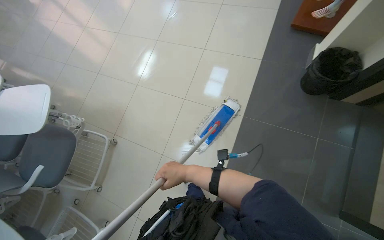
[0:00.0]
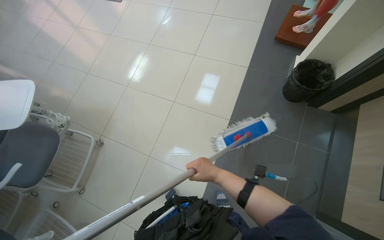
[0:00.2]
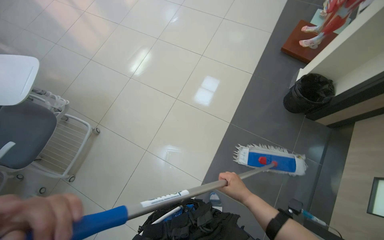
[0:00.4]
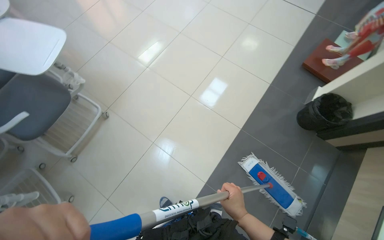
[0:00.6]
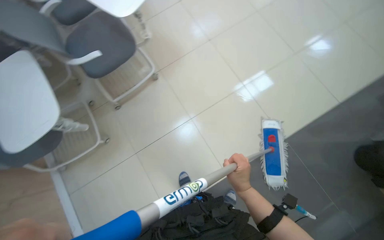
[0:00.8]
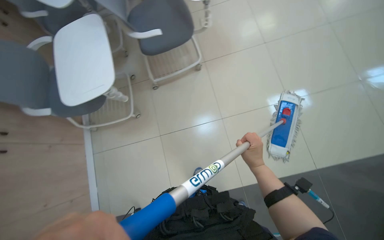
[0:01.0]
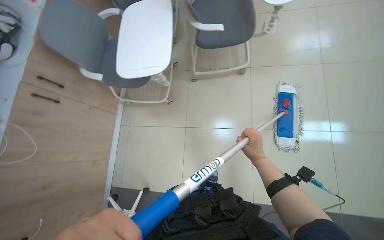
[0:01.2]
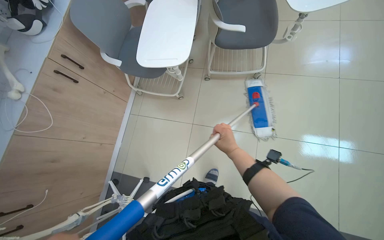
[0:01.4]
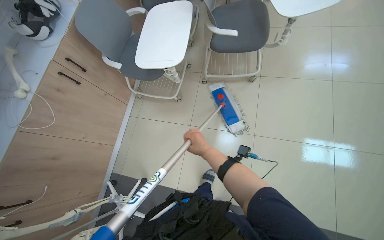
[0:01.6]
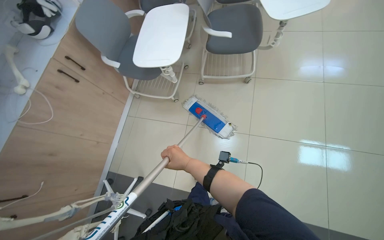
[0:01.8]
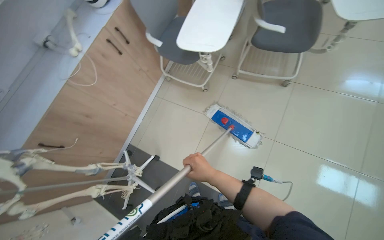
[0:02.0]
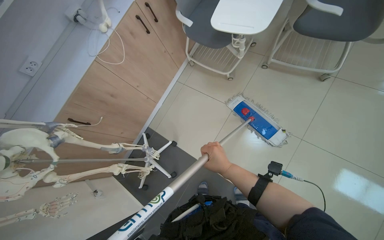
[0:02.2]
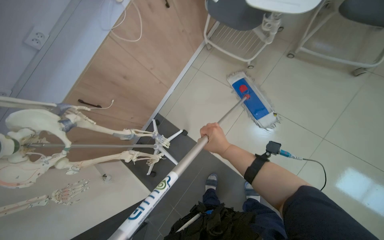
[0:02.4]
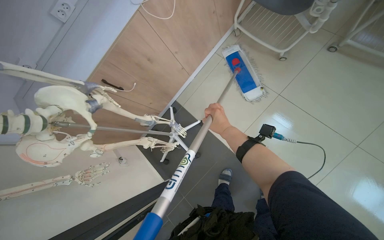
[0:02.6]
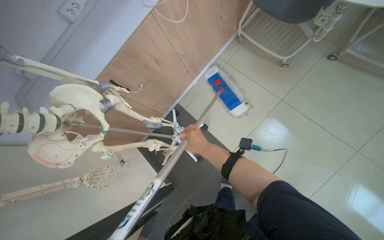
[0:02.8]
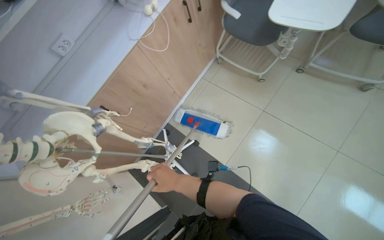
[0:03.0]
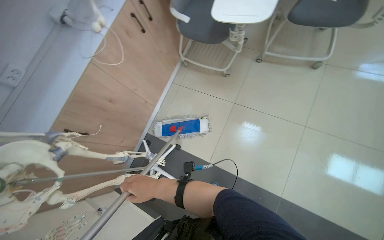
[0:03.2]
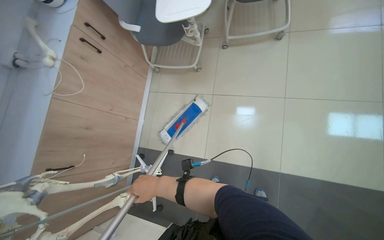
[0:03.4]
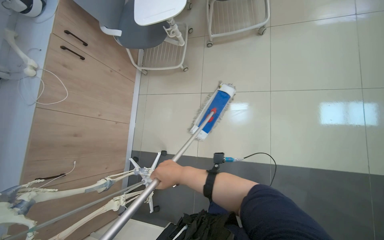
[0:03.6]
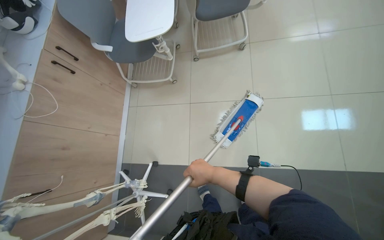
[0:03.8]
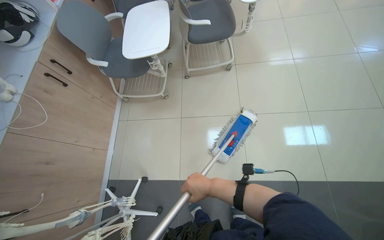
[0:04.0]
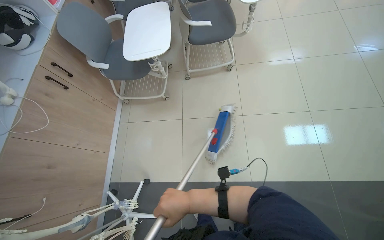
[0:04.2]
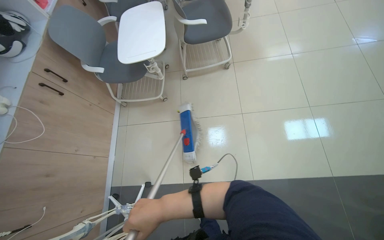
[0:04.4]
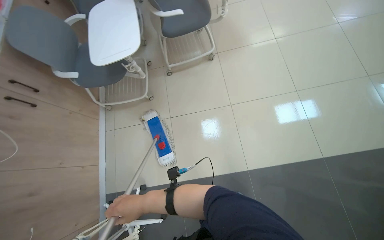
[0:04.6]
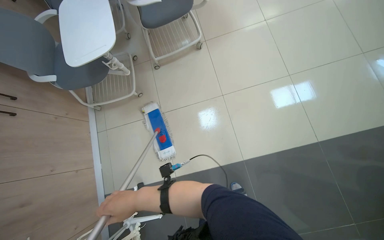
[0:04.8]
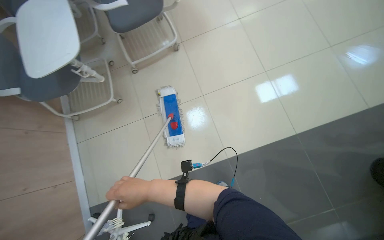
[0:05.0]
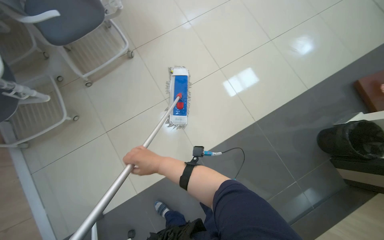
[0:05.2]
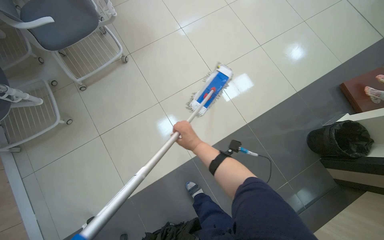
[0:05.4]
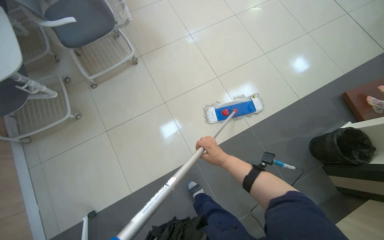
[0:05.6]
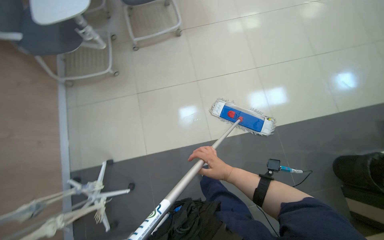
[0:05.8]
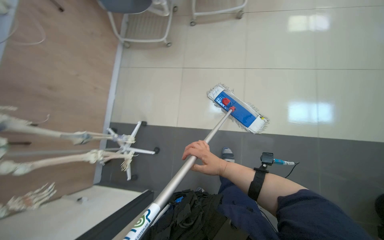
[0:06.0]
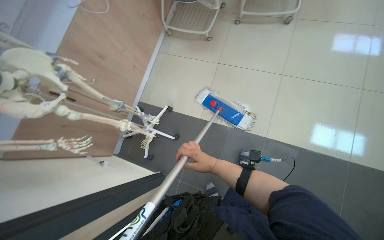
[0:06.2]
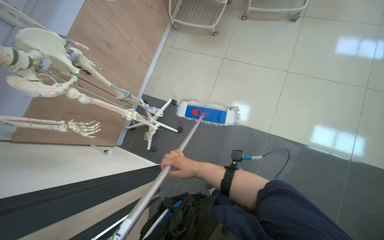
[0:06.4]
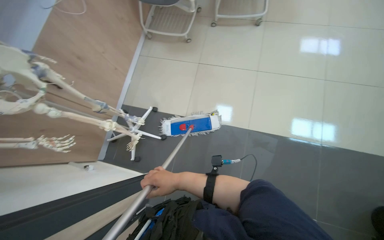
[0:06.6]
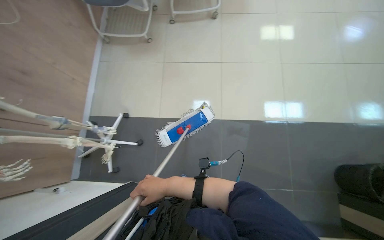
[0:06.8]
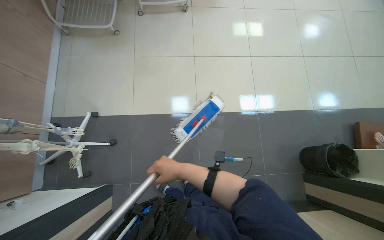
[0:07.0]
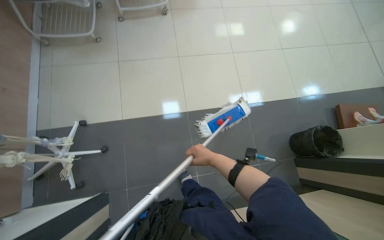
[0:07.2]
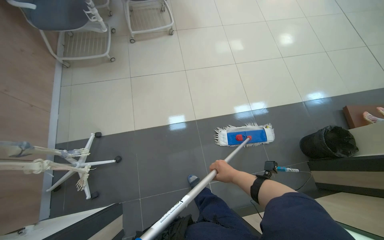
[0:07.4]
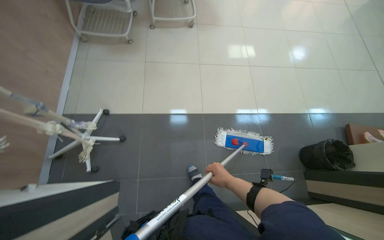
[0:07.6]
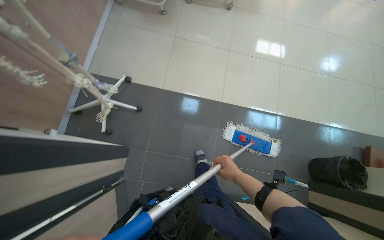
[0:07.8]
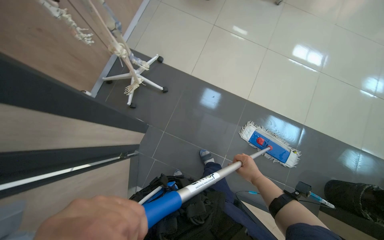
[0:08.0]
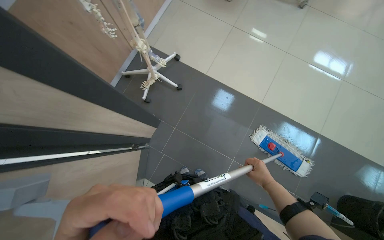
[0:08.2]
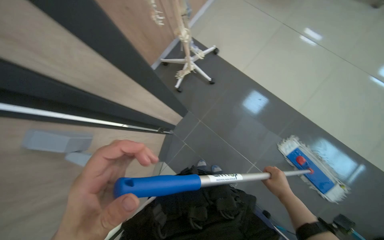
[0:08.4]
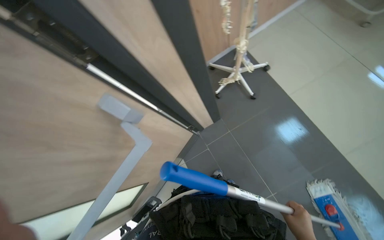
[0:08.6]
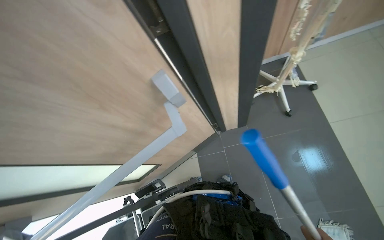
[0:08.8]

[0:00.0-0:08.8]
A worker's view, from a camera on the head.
Job: mopping floor.
The whole recording: Mopping the floor. The worker mops the tiled floor, periodically wringing the mop and opening/closing doors to access new areas.
0:00.0 to 0:01.4: The camera is carried some 60 cm. The head turns to the left by approximately 80 degrees.
0:01.4 to 0:03.0: The wearer moves to the left, approximately 40 cm. The wearer's head swings about 25 degrees to the left.
0:03.0 to 0:04.4: The head turns to the right by roughly 40 degrees. The wearer looks roughly 10 degrees further upward.
0:04.4 to 0:05.8: The right hand travels to the right by some 50 cm.
0:05.8 to 0:07.4: The camera travels approximately 40 cm.
0:07.4 to 0:08.8: The camera travels about 40 cm. The head turns to the left by about 95 degrees.

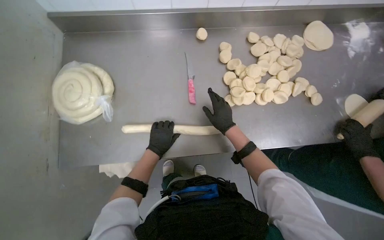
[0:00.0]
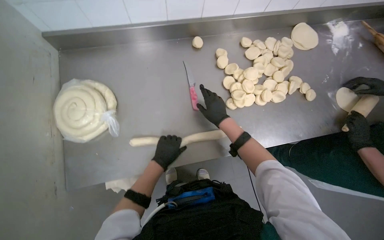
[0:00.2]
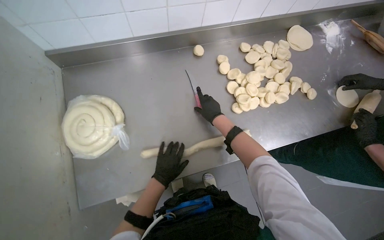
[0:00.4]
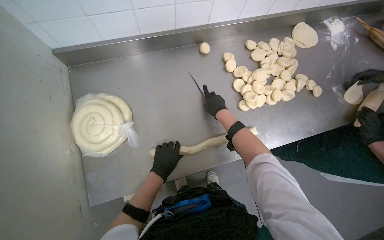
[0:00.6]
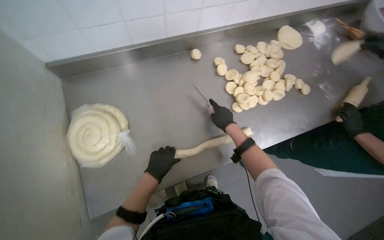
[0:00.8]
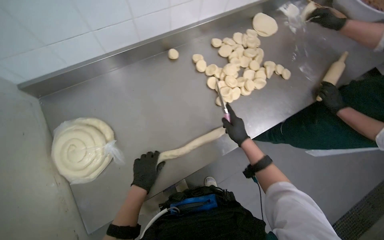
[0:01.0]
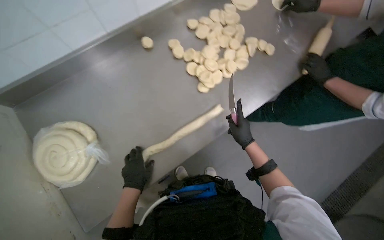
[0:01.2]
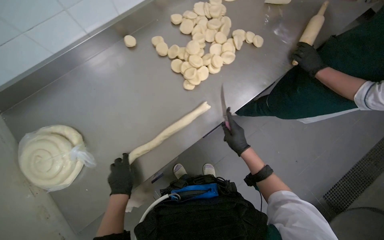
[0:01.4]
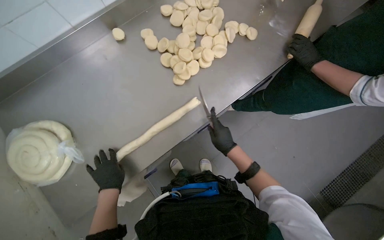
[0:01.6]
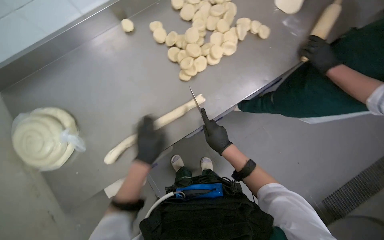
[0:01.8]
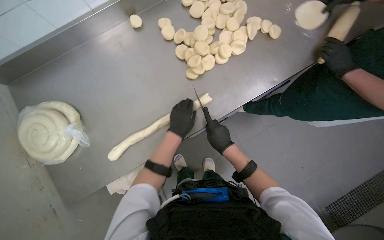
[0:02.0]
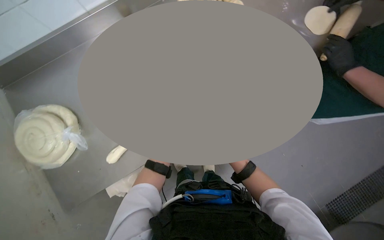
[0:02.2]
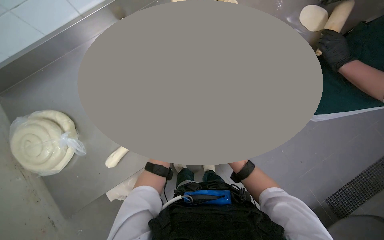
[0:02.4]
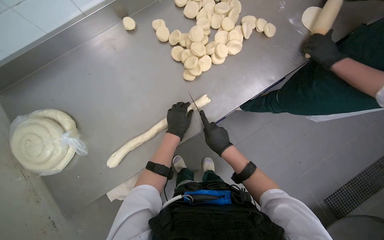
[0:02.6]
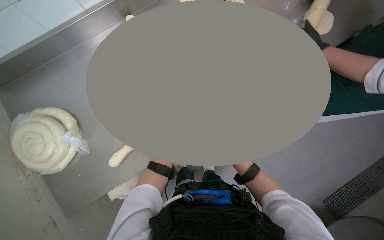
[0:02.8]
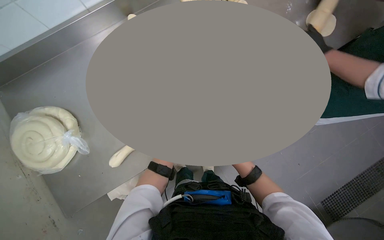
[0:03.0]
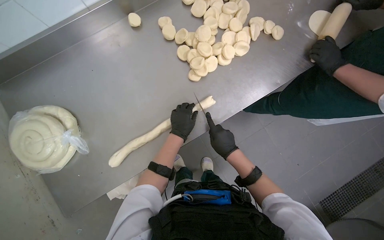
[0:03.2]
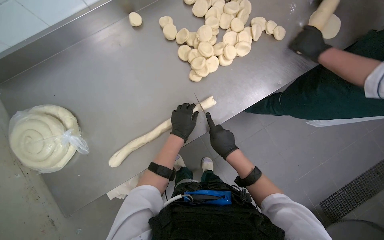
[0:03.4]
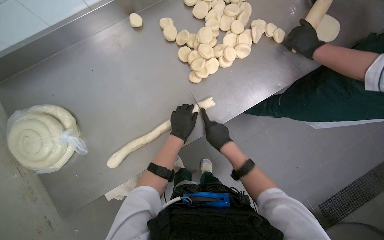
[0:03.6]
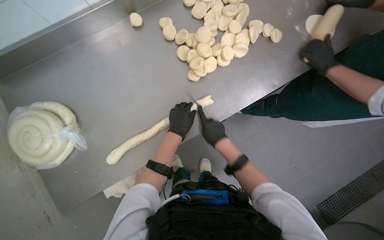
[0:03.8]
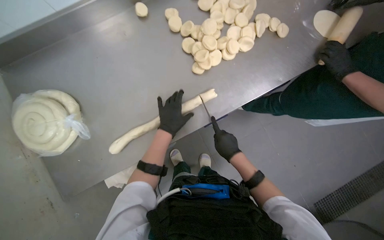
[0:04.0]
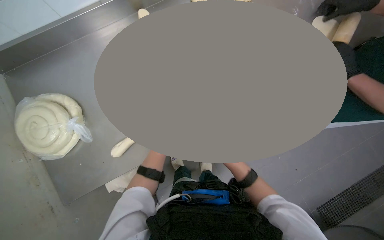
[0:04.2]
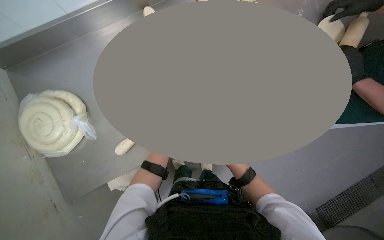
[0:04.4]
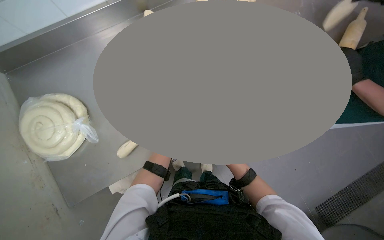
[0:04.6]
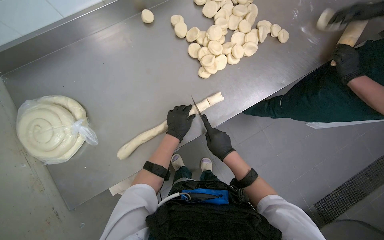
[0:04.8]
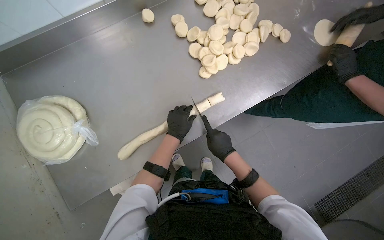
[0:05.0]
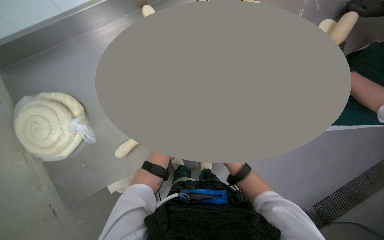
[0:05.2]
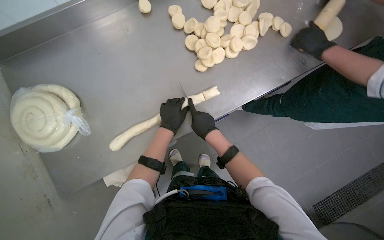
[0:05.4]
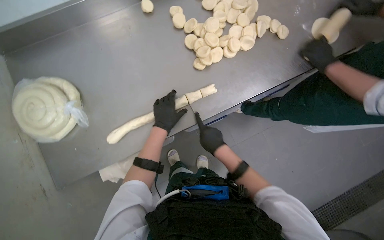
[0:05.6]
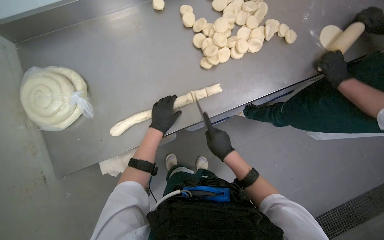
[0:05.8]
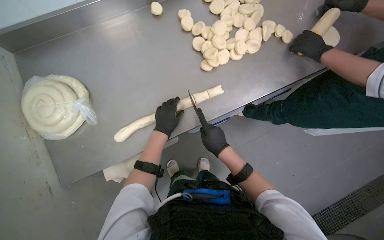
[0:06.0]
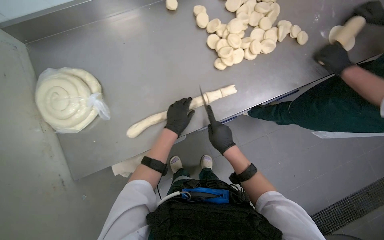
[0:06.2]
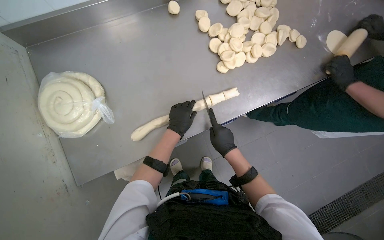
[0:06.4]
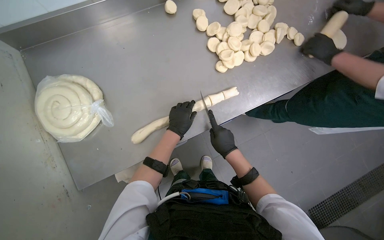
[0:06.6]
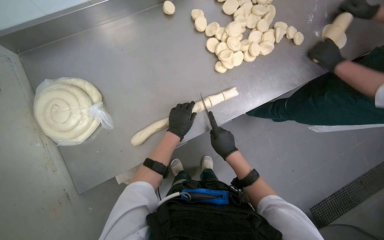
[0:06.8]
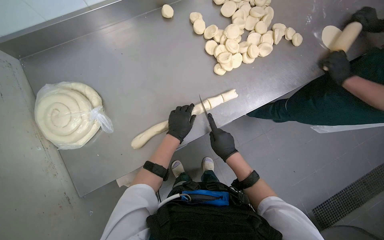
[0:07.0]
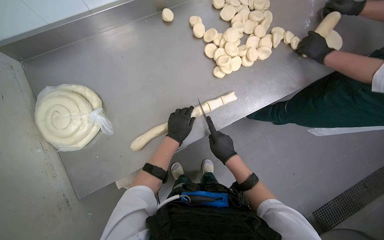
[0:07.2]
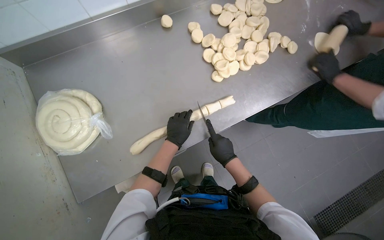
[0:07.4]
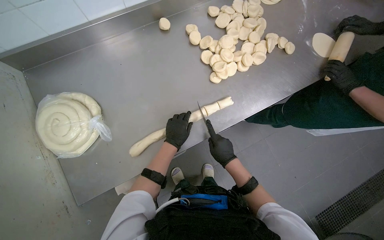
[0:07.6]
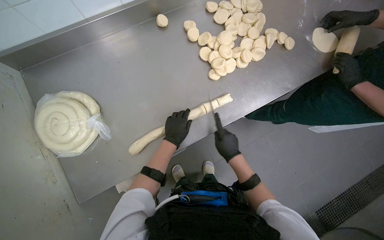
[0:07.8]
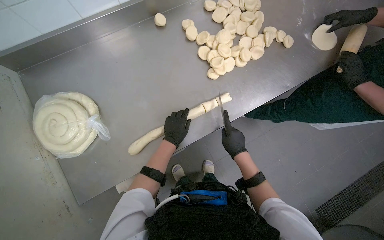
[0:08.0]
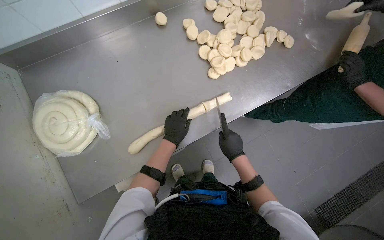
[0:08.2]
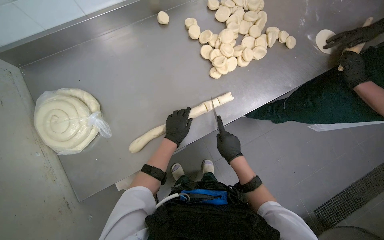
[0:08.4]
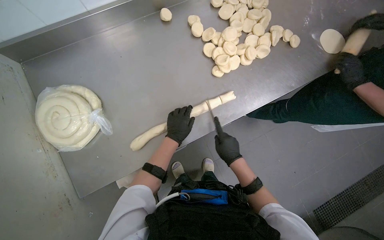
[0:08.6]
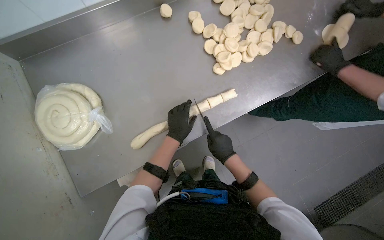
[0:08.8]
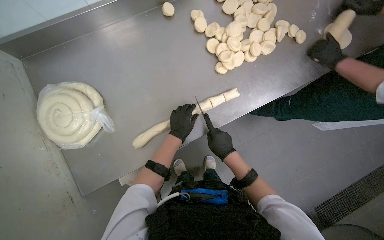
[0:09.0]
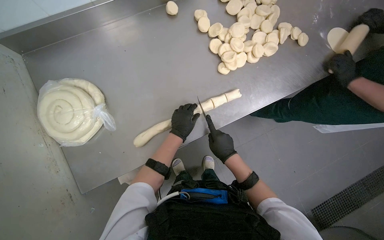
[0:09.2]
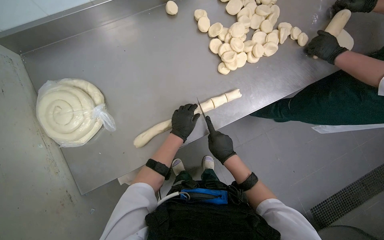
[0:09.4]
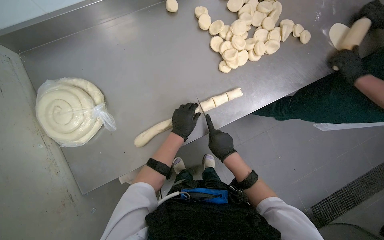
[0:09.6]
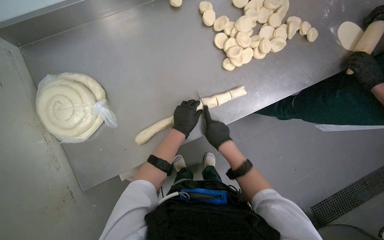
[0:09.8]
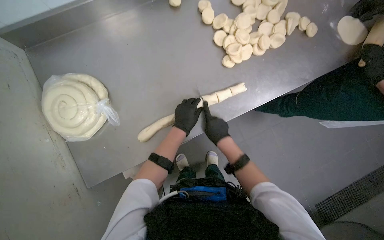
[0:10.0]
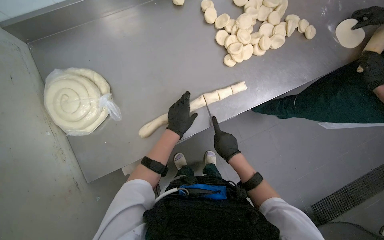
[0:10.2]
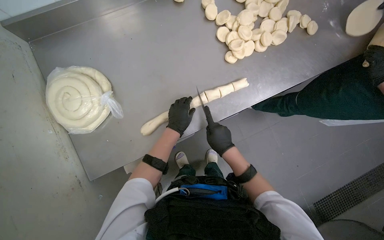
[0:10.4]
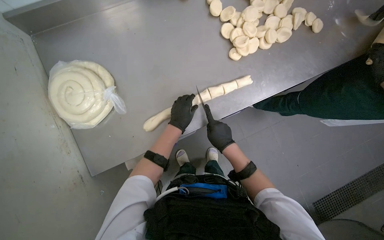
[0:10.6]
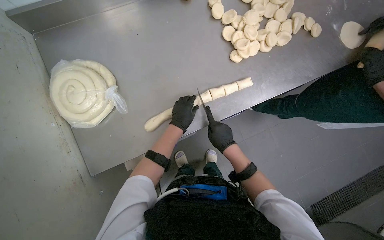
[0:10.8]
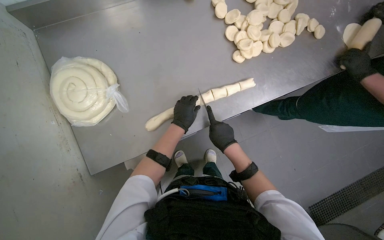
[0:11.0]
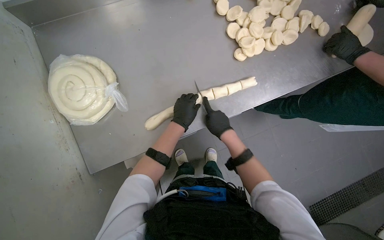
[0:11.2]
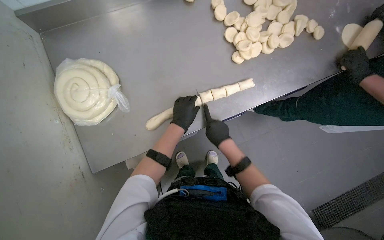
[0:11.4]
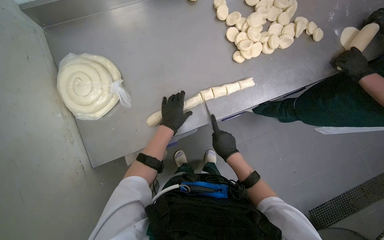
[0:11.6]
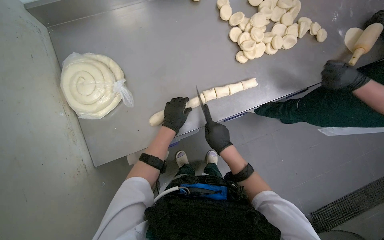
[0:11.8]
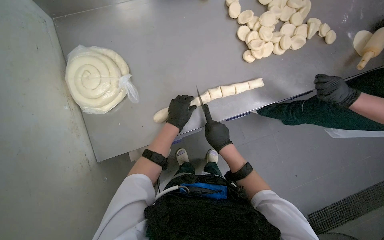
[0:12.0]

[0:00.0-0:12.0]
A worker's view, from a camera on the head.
Job: preparing food.
The whole recording: Cutting dough into pieces. The worker uses a knife to cut the long dough rope into smaller pieces.
0:00.0 to 0:01.6: Everything in view rotates approximately 30 degrees counterclockwise. The left hand moves nearer to the camera, about 10 cm, while the right hand is displaced down the picture by about 20 cm.
0:01.6 to 0:03.0: The left hand moves to the right and up the picture, roughly 25 cm.
0:03.0 to 0:04.4: The hands stay close to where they were, moving slightly.
0:04.4 to 0:09.0: The hands make small movements and keep their place.
0:09.0 to 0:12.0: The hands stay close to where they were, moving slightly.
